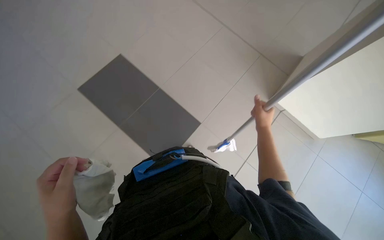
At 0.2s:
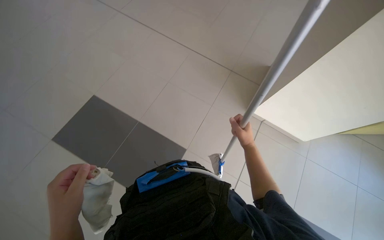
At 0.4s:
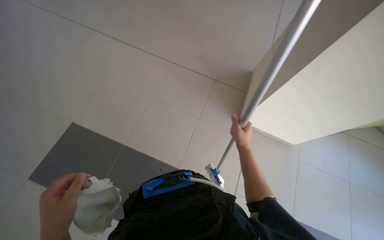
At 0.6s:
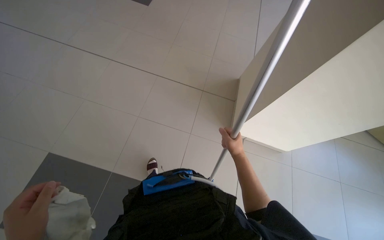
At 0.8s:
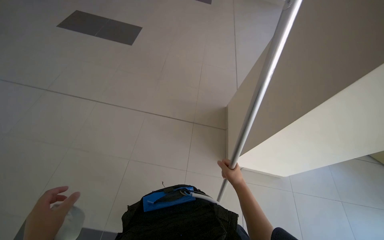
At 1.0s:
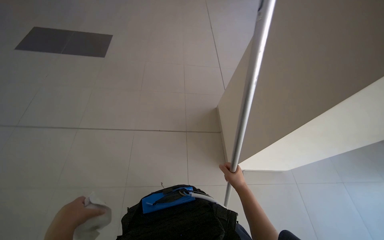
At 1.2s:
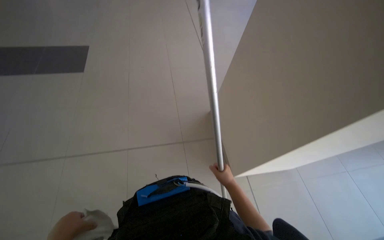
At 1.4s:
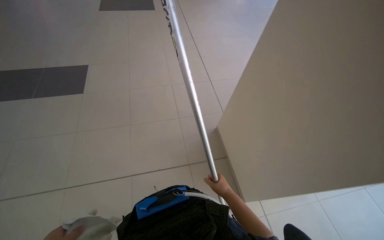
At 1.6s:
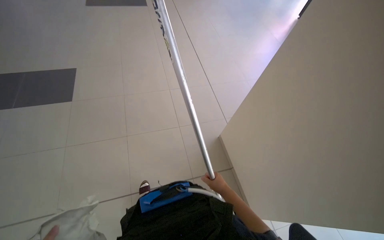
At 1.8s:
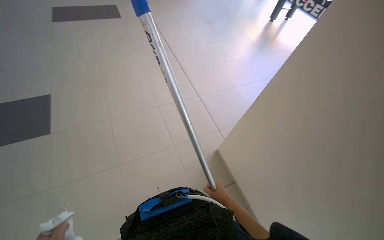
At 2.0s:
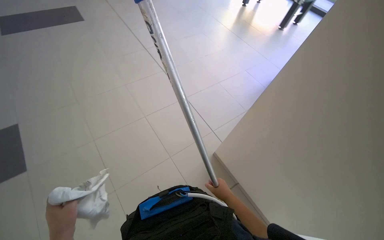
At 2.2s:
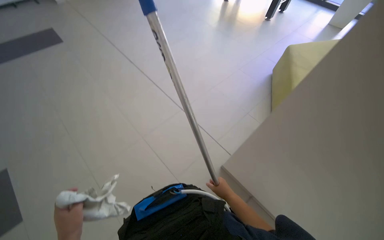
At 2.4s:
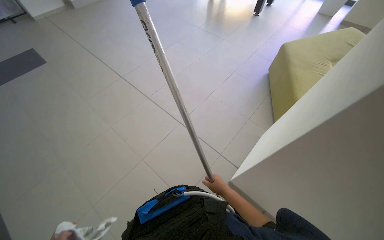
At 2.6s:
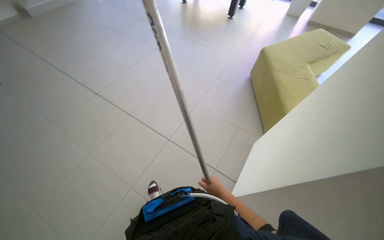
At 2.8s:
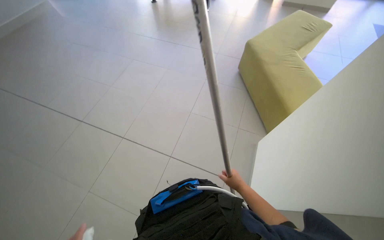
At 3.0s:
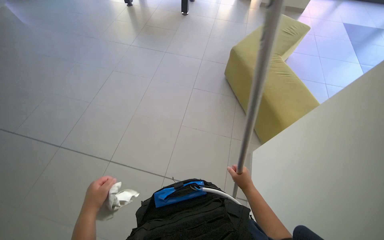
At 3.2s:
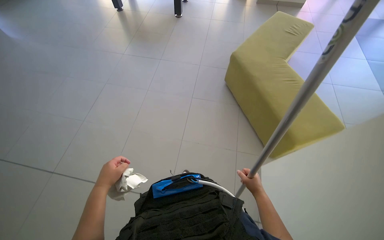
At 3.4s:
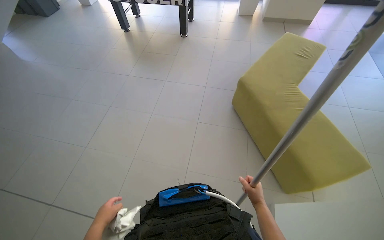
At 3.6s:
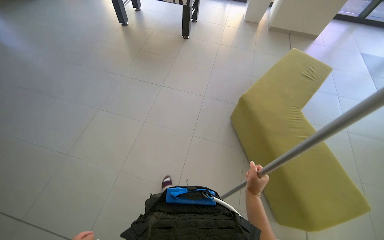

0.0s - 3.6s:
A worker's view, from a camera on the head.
Job: wiping surfaces.
The whole recording: Cleaning table surface with mop. The worker cleans the black table surface using a mop-like tool.
0.0s - 1.8s: The head rotates approximately 30 degrees to the right. The camera pitches upward, by approximately 35 degrees.
1.8s - 3.6s: The camera is aimed approximately 15 degrees further to the right.

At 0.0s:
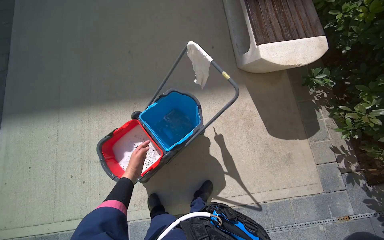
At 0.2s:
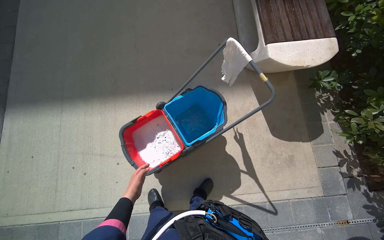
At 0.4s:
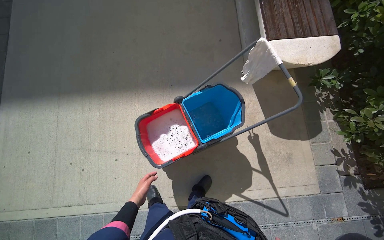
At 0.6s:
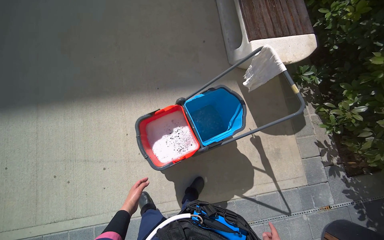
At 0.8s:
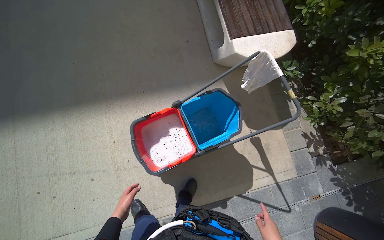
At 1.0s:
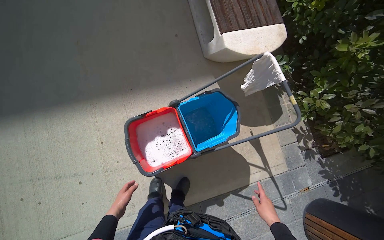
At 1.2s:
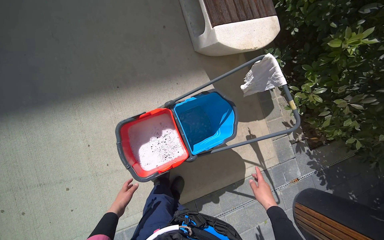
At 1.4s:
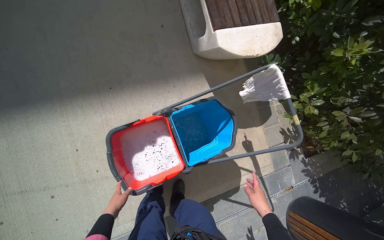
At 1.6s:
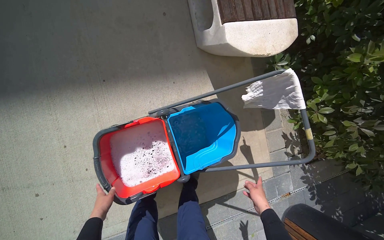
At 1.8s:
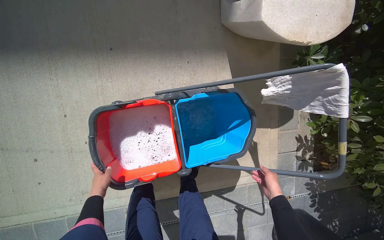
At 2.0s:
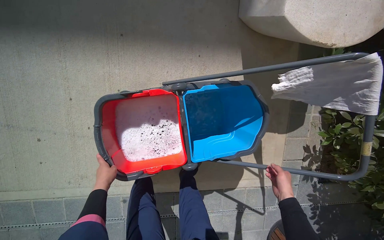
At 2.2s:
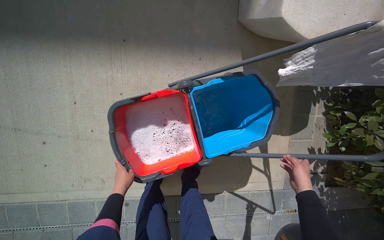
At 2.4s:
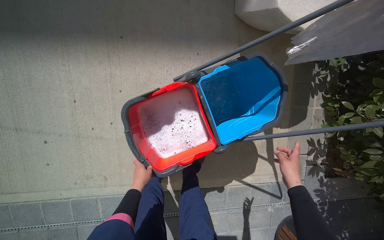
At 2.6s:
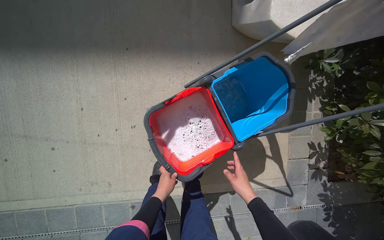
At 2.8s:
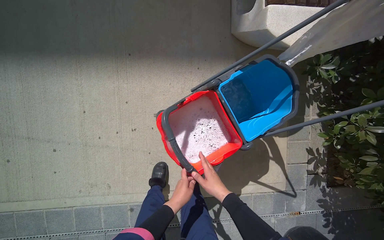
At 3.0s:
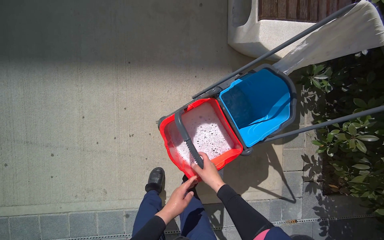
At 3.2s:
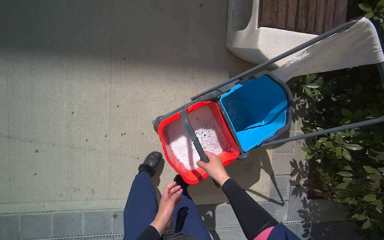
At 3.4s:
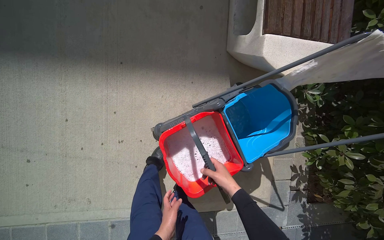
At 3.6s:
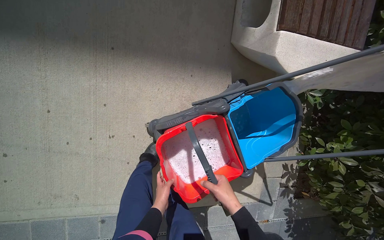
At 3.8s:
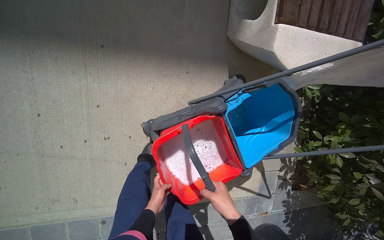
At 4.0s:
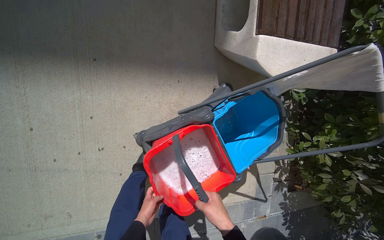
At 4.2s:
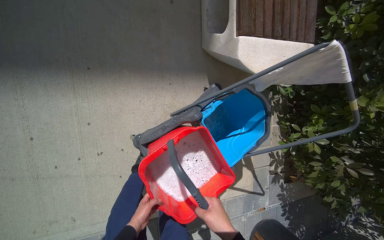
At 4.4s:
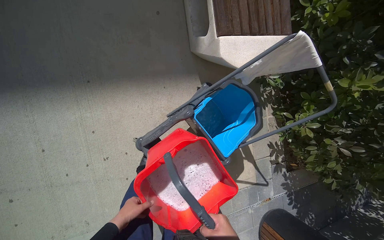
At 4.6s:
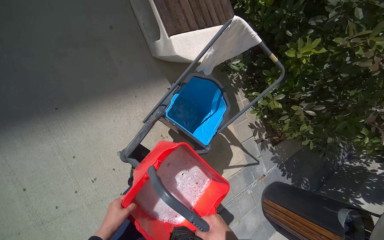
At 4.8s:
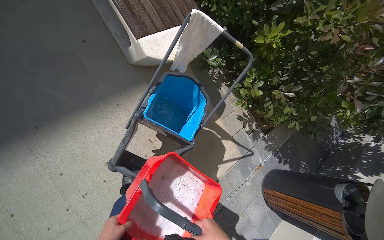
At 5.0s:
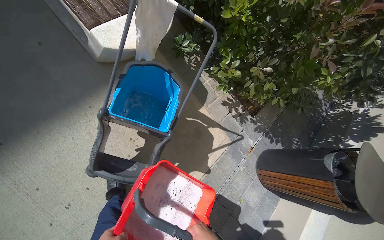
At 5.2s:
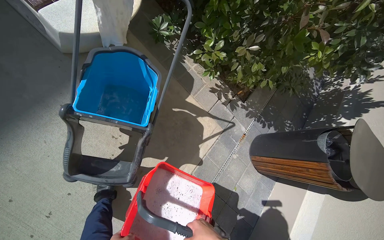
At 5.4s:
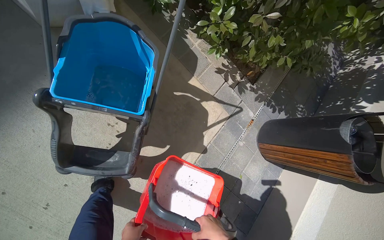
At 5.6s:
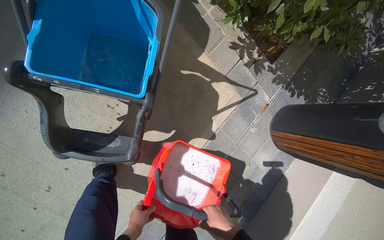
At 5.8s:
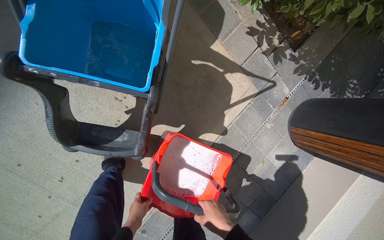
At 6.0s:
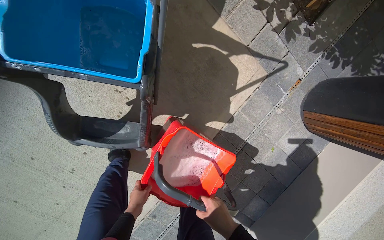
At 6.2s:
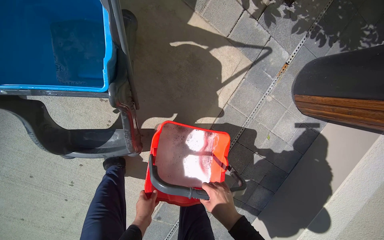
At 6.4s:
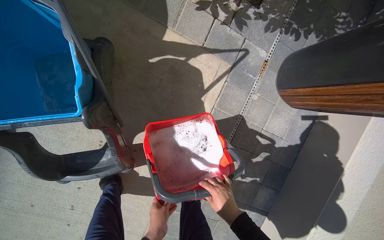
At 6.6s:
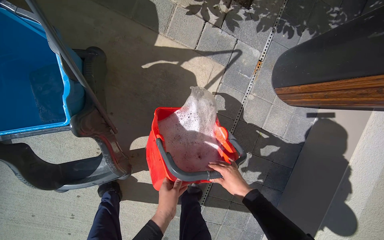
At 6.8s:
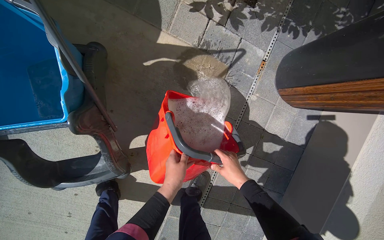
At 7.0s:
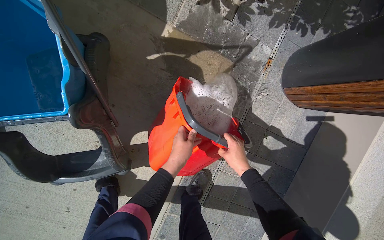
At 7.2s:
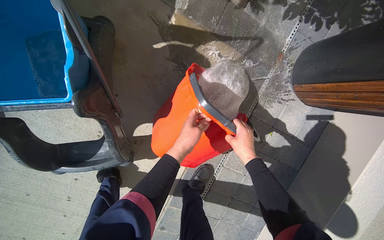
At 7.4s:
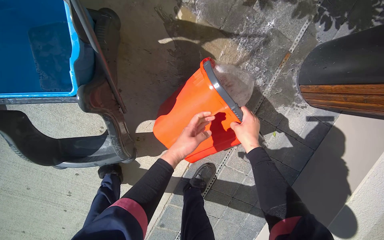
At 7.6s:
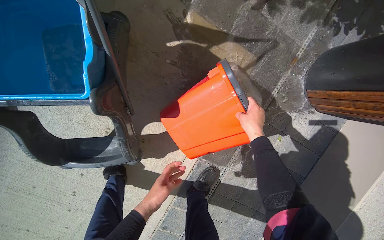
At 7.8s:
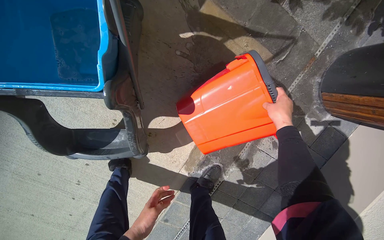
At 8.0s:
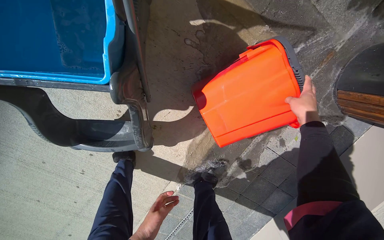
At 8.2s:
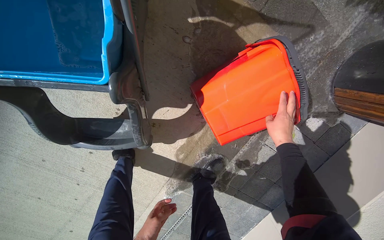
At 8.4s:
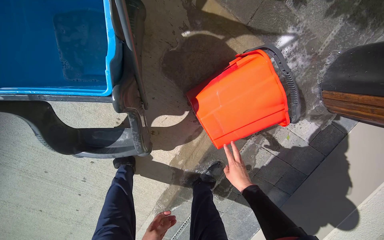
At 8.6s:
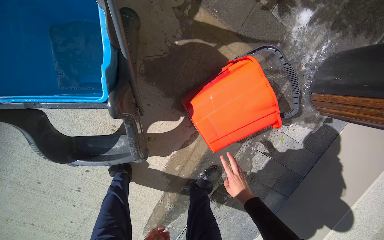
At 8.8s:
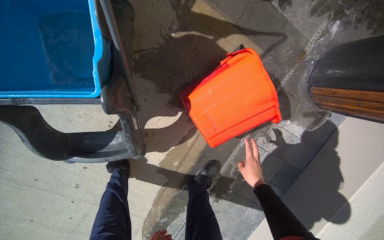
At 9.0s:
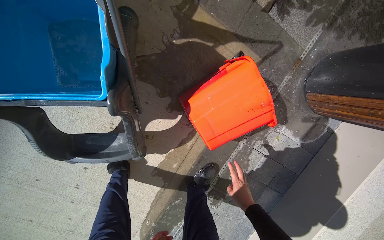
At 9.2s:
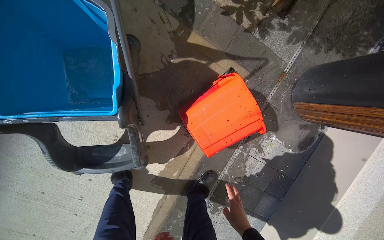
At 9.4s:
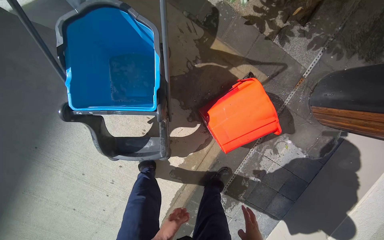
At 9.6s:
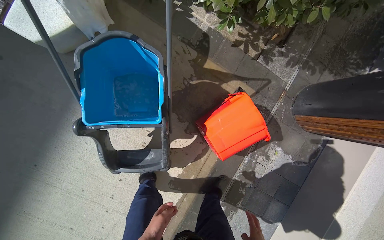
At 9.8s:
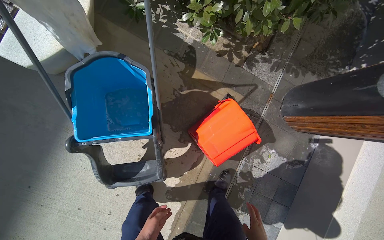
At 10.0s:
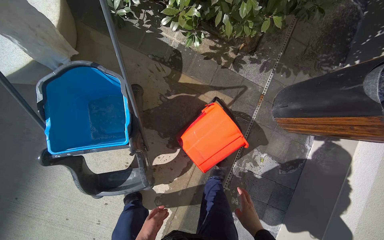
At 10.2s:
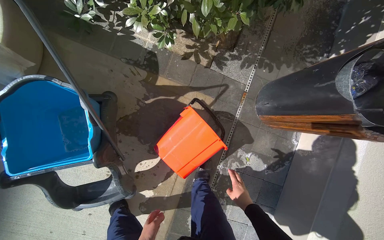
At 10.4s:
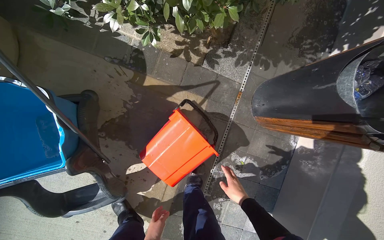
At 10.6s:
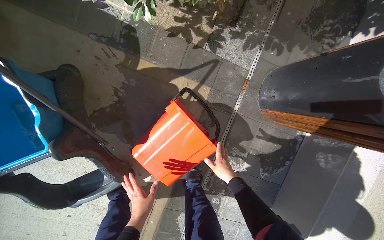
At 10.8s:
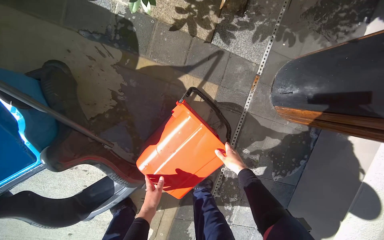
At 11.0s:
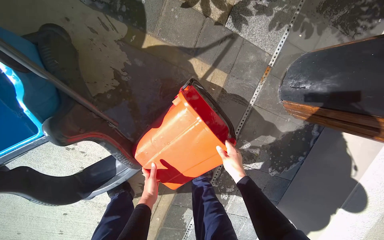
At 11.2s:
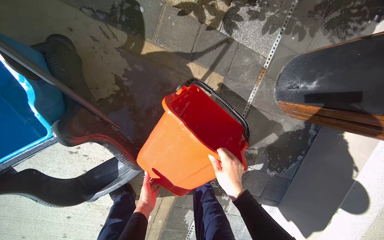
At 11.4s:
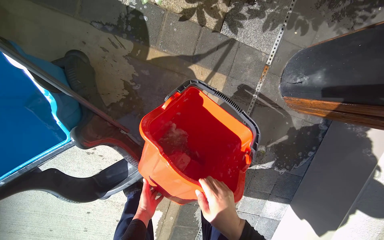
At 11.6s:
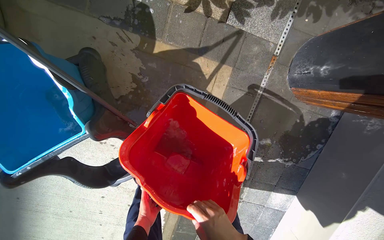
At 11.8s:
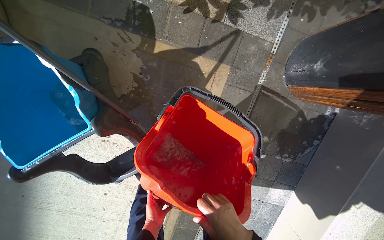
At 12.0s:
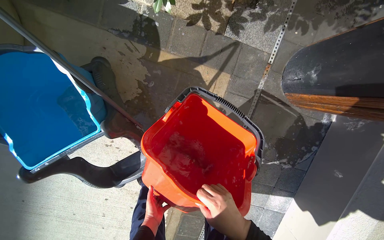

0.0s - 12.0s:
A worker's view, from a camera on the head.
Job: preparing cleaning supplies.
The whole recording: Disposing of water from buckets. The worker empties dirty and clean water from the buckets.
0.0s - 1.6s: The view swings some 15 degrees to the right.
1.6s - 3.0s: The left hand goes about 10 cm to the right, while the right hand goes roughly 30 cm to the left.
3.0s - 4.4s: The left hand heads to the left, covering roughly 10 cm.
4.4s - 6.0s: The camera is carried about 60 cm. The camera pitches downward, by about 25 degrees. The scene rotates counterclockwise by some 35 degrees.
6.0s - 7.6s: The left hand is displaced to the right by about 10 cm, and moves some 30 cm up the picture and comes back. Meanwhile the right hand heads up the picture, farther from the camera and to the right, covering approximately 35 cm.
7.6s - 9.0s: The right hand travels down the picture by approximately 25 cm.

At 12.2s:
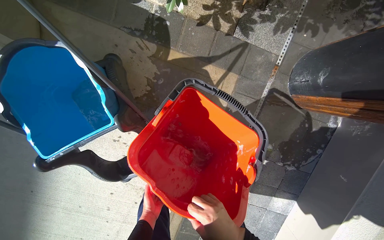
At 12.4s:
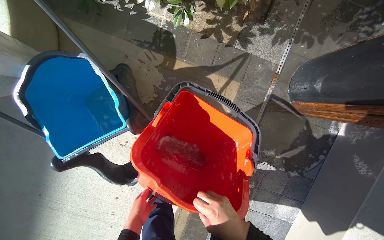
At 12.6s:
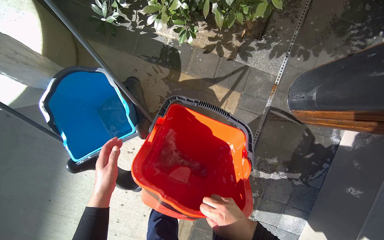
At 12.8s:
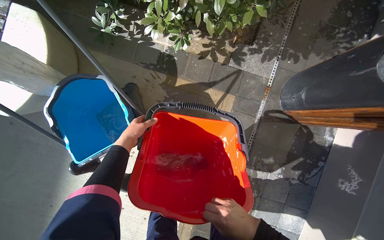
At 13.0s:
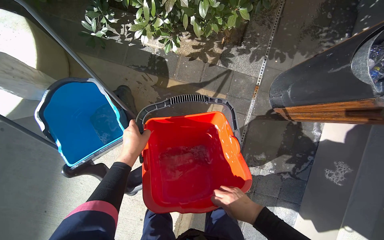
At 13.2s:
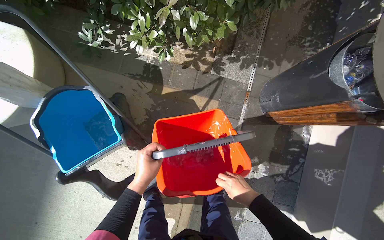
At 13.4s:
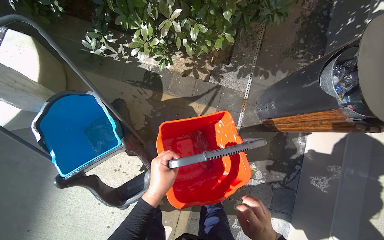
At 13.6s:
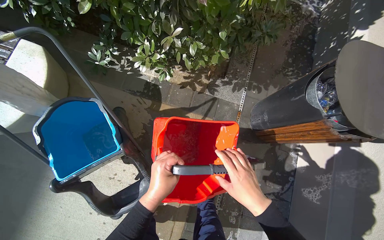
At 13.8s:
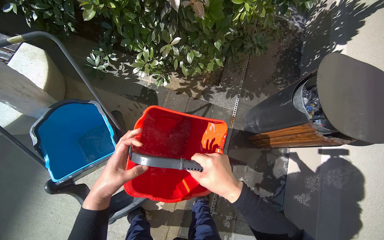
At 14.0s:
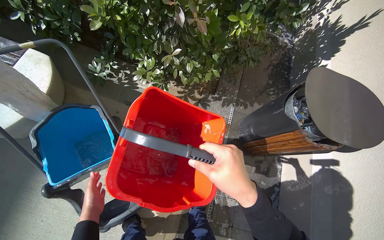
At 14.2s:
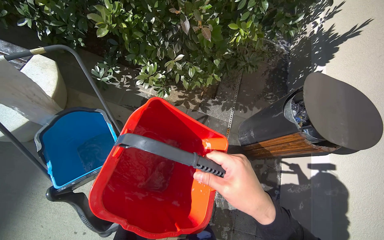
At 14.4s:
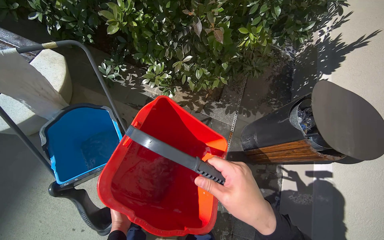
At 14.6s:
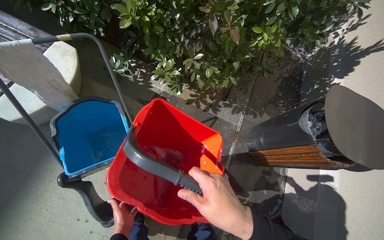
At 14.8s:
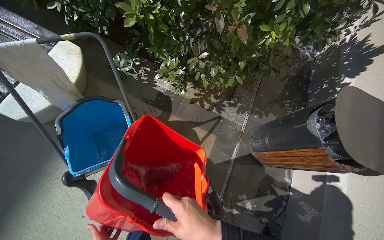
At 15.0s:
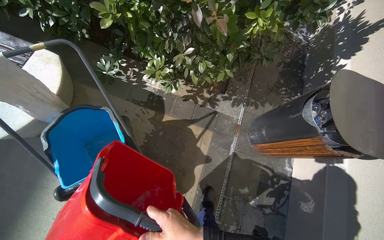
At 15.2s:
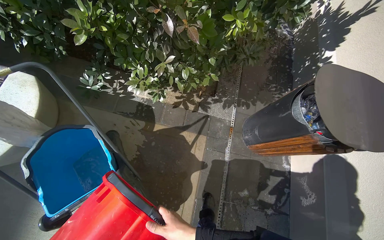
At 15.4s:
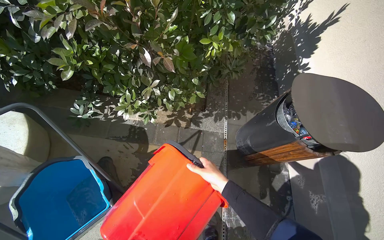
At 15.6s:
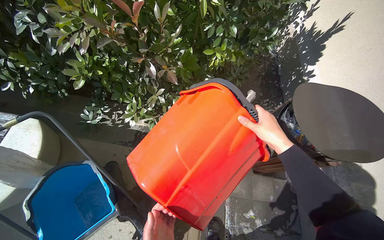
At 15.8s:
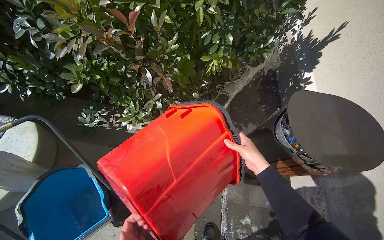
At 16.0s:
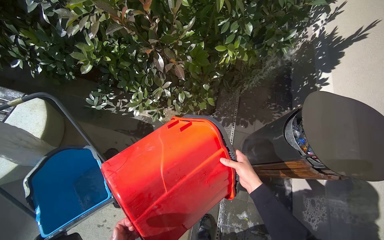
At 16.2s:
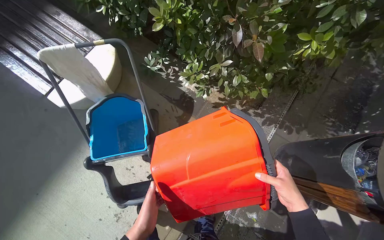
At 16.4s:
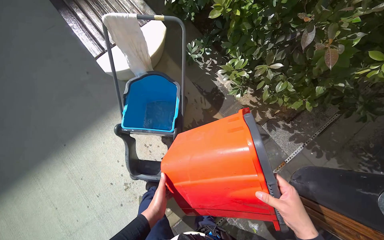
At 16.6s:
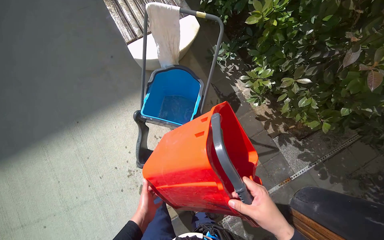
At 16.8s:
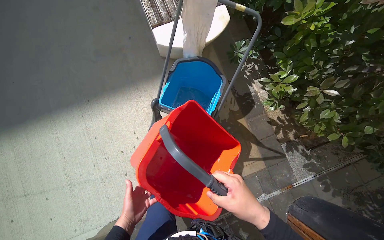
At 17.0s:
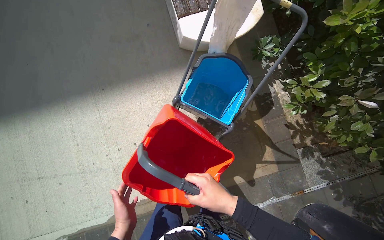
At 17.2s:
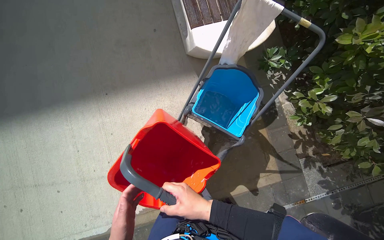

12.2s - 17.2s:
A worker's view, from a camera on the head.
Job: preparing cleaning supplies.
The whole recording: Disposing of water from buckets. The worker empties dirty and clean water from the buckets.
12.2s - 13.8s: The view tips upward by roughly 25 degrees. The left hand shifts approximately 35 cm nearer to the camera and up the picture. Meanwhile the right hand heads up the picture, covering approximately 15 cm.
13.8s - 15.6s: The right hand heads to the right and up the picture, covering approximately 30 cm.
15.6s - 17.2s: The camera is carried about 60 cm. The wearer's head swings some 65 degrees to the left. The view tilts approximately 15 degrees downward.
